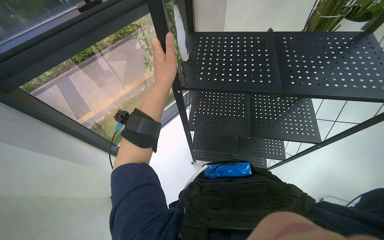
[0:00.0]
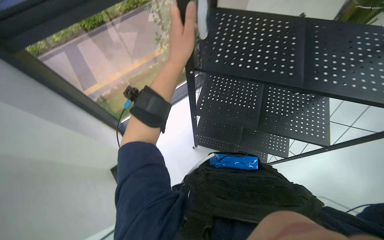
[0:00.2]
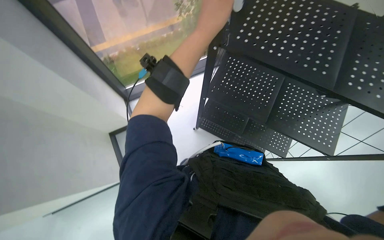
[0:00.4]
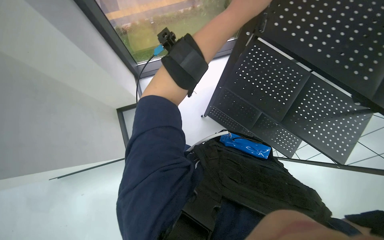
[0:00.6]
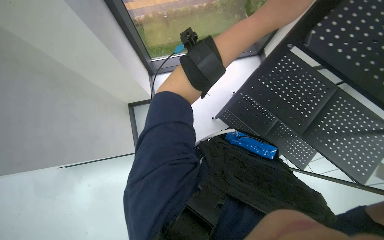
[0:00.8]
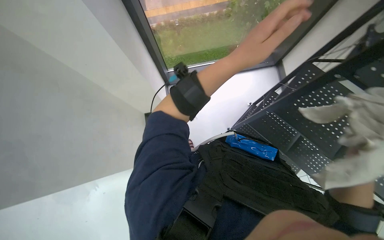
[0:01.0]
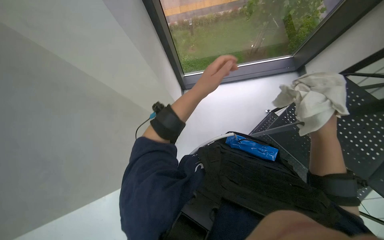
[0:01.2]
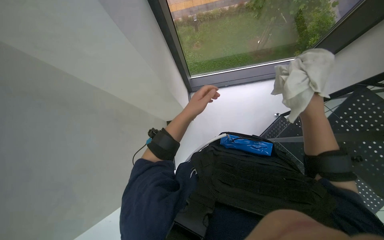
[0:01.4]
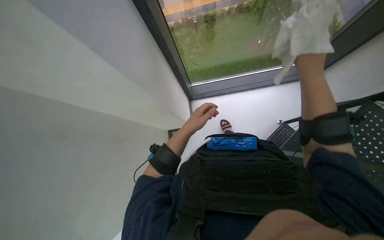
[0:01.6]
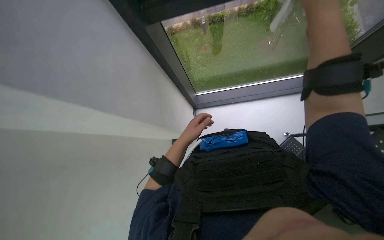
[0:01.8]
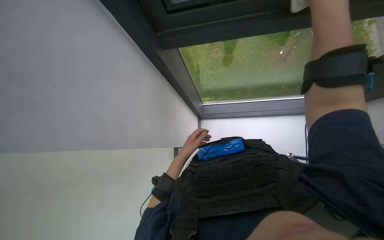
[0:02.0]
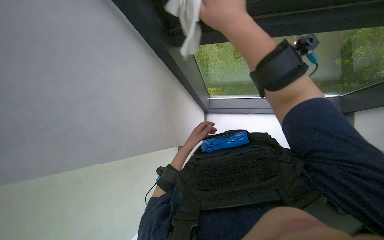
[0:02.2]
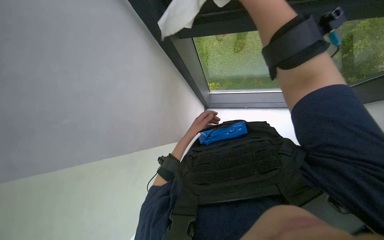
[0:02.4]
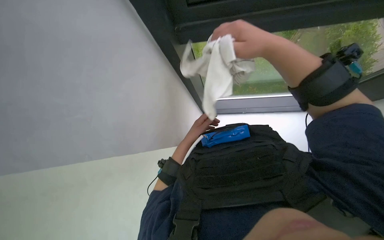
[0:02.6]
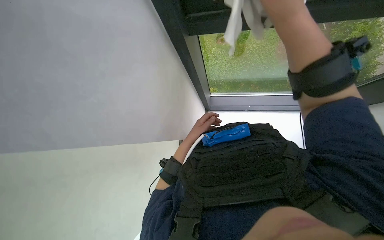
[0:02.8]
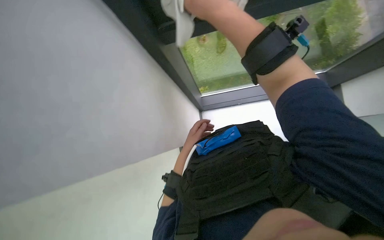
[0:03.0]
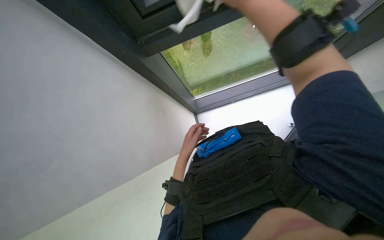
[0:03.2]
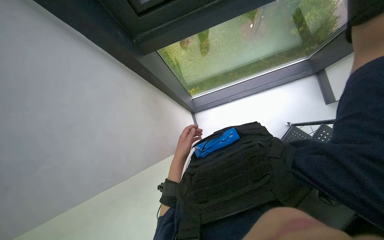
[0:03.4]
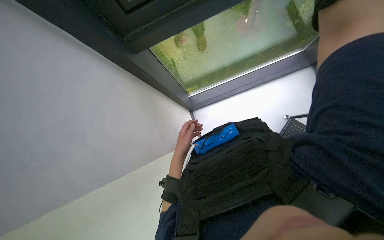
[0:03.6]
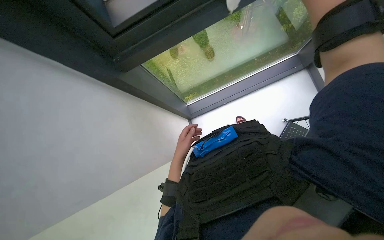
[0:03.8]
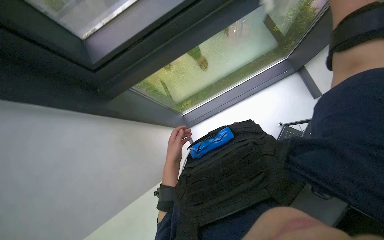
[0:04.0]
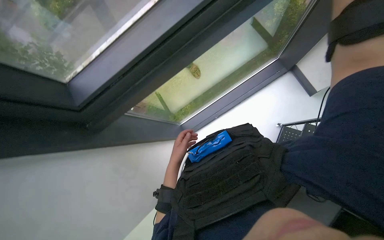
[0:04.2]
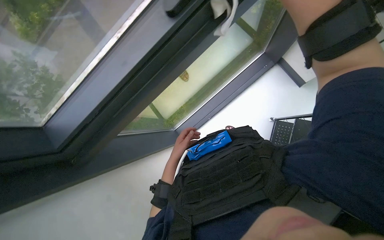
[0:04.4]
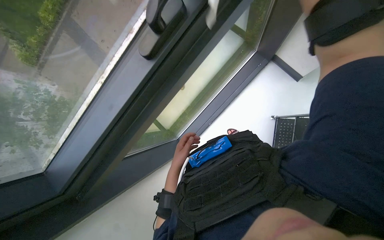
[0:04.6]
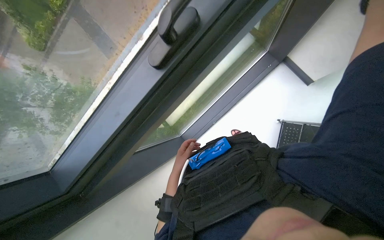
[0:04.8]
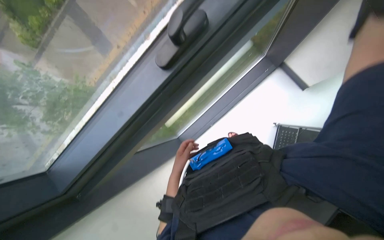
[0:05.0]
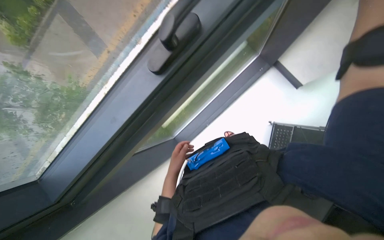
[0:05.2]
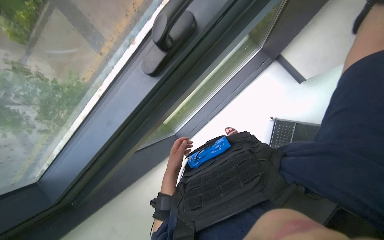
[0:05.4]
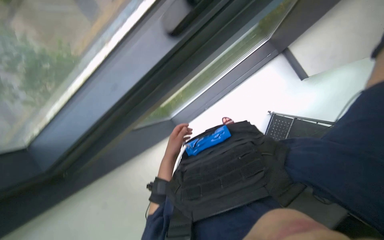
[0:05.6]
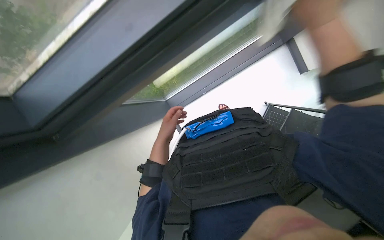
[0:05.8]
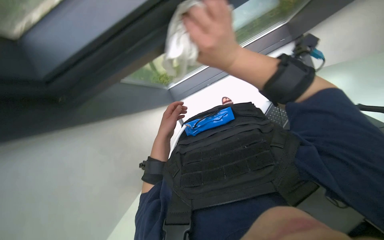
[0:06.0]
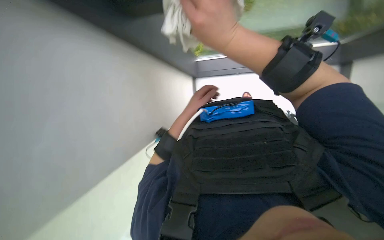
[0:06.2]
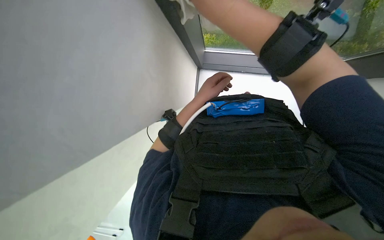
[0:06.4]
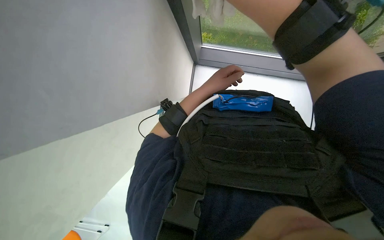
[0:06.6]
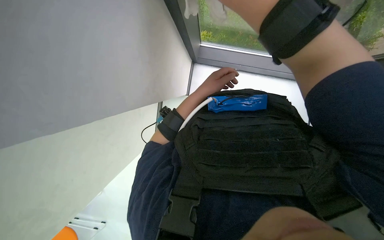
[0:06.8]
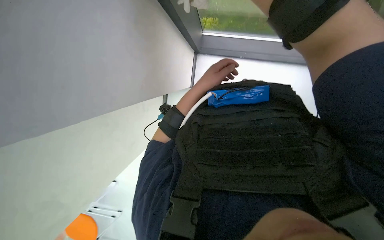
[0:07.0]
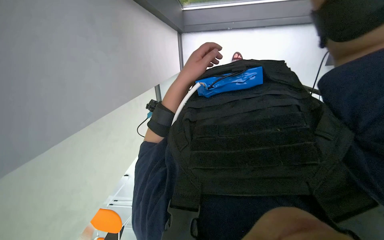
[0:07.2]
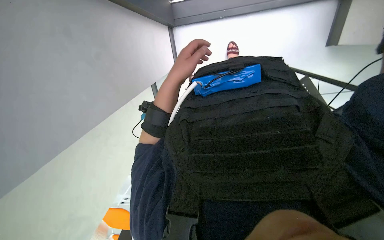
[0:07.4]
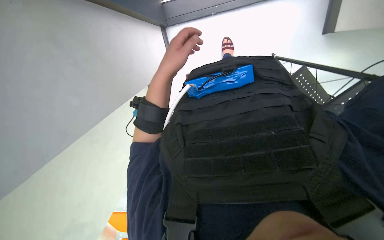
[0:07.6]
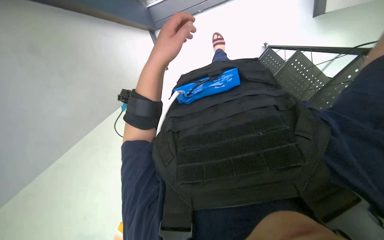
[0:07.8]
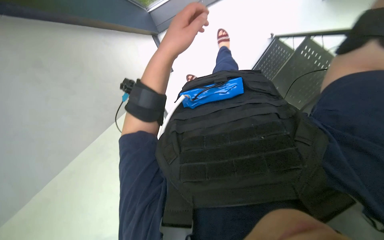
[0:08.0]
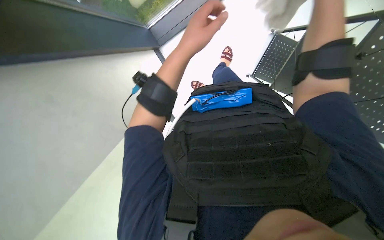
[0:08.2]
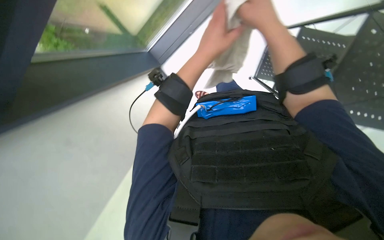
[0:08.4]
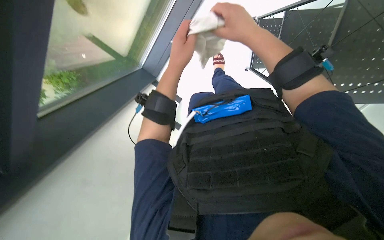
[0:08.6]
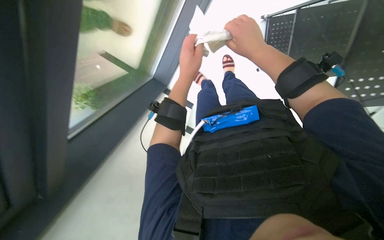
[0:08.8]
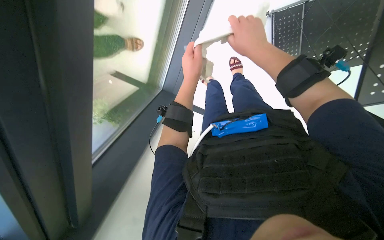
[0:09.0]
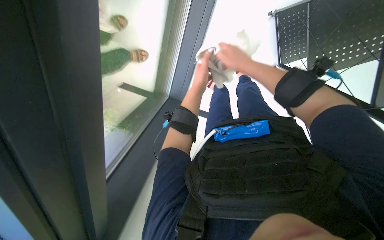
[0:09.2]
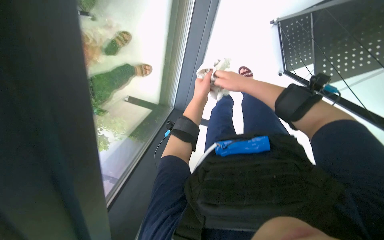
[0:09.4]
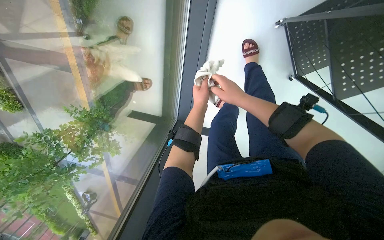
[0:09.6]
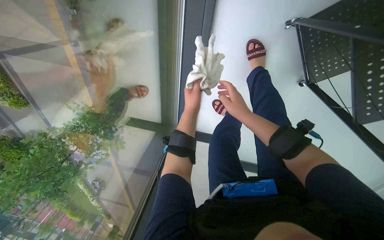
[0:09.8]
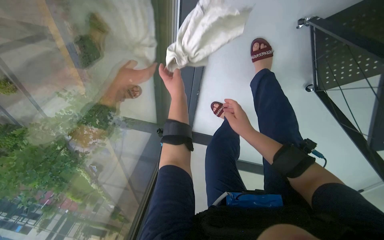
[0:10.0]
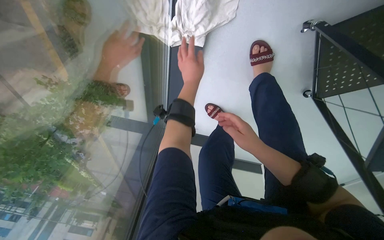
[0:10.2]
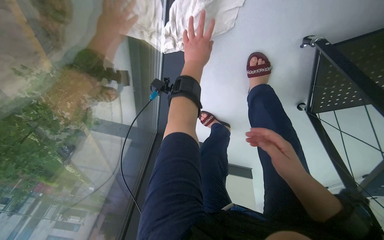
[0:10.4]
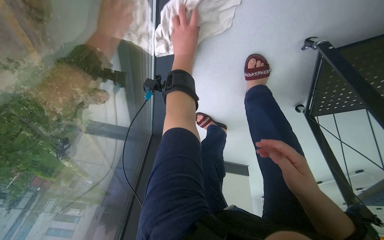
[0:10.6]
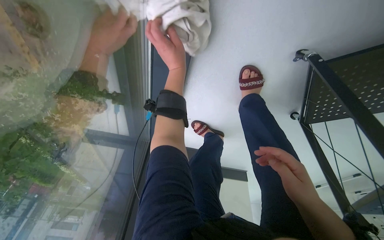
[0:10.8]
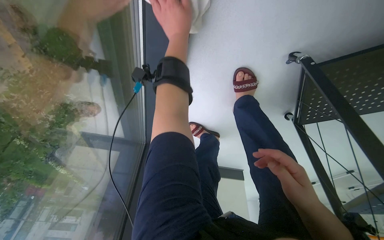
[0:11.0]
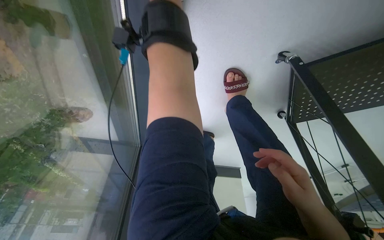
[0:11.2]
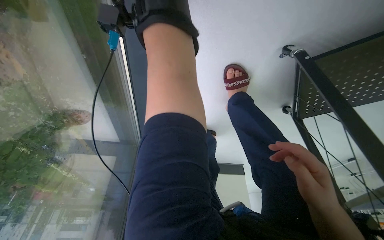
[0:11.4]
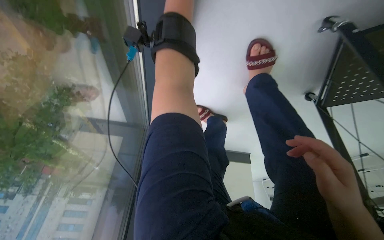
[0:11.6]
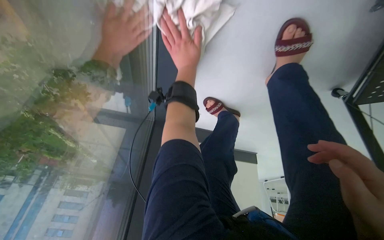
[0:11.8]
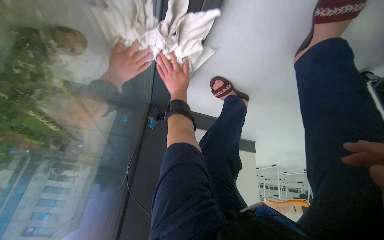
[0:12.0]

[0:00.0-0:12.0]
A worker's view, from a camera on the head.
Job: wiping surfaces.
The whole recording: Wiping window frame. The worker wipes the window frame with a white cloth.
0:00.0 to 0:01.6: The head turns to the left by roughly 35 degrees. The view tips downward by roughly 20 degrees.
0:04.4 to 0:06.0: The view tilts about 10 degrees downward.
0:06.0 to 0:07.6: The view tilts some 20 degrees downward.
0:07.6 to 0:09.0: The view tips upward by about 15 degrees.
0:09.0 to 0:10.4: The head travels some 40 cm.
0:10.4 to 0:12.0: The camera pitches downward, by some 15 degrees. The left hand travels farther from the camera by about 35 cm.

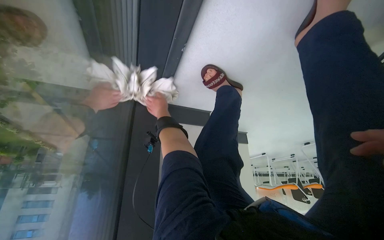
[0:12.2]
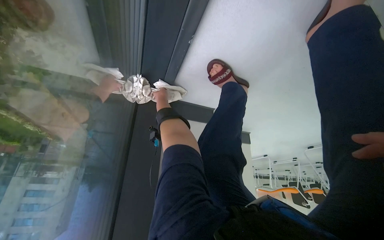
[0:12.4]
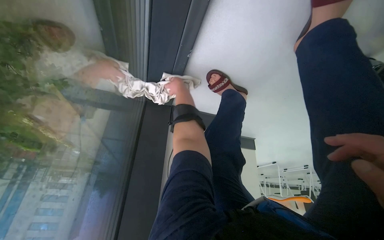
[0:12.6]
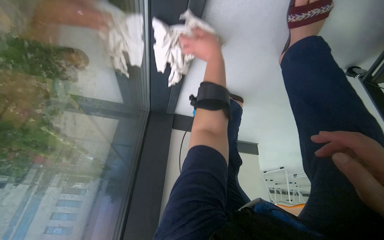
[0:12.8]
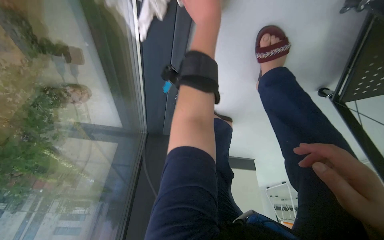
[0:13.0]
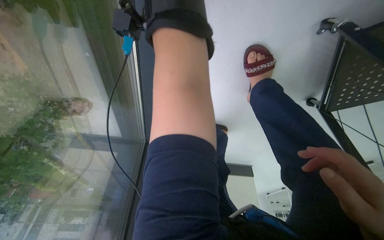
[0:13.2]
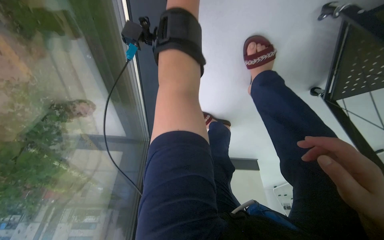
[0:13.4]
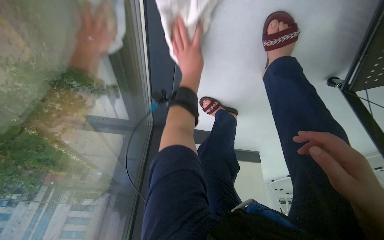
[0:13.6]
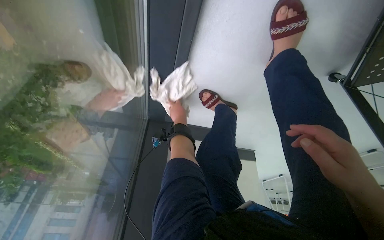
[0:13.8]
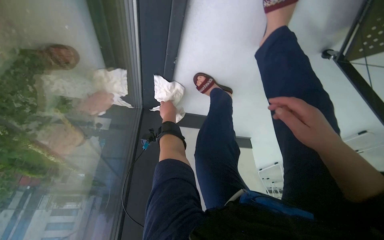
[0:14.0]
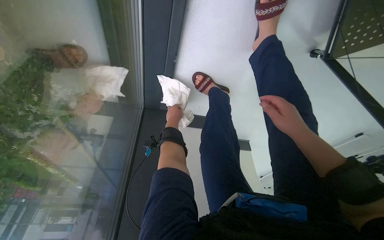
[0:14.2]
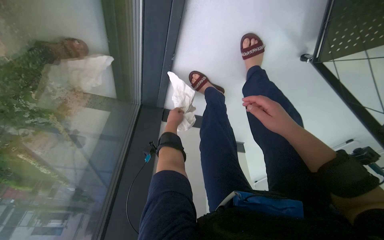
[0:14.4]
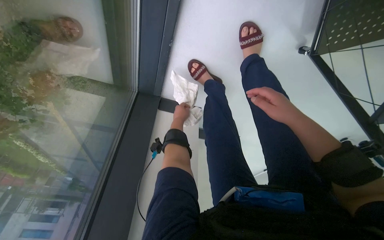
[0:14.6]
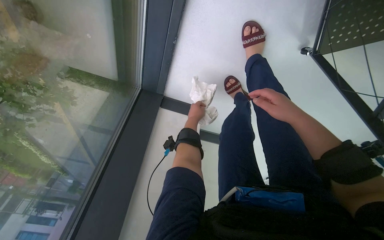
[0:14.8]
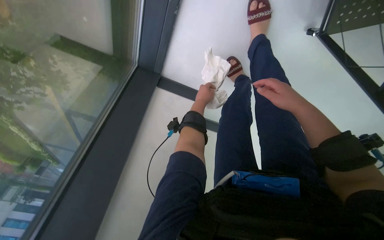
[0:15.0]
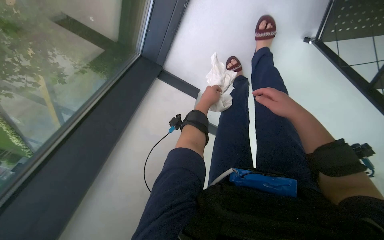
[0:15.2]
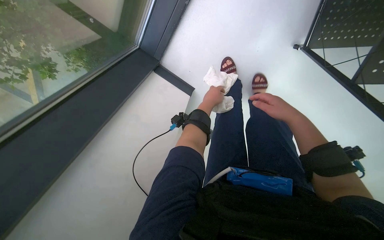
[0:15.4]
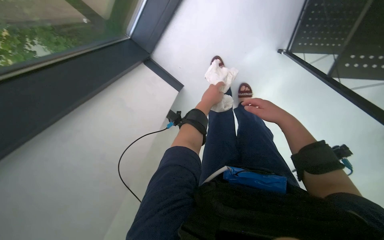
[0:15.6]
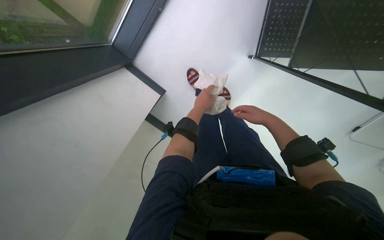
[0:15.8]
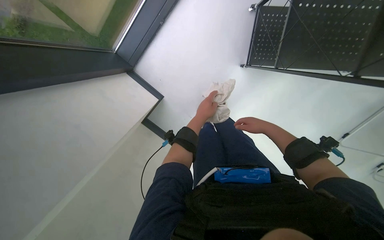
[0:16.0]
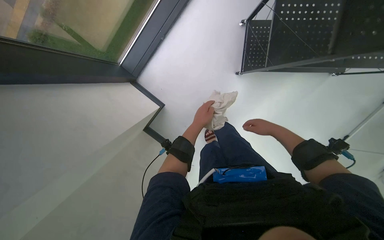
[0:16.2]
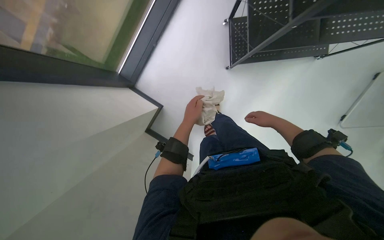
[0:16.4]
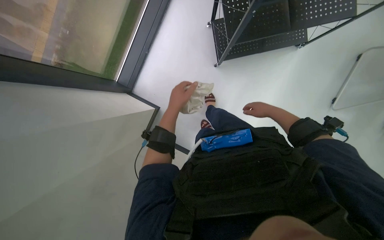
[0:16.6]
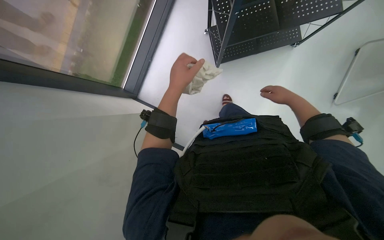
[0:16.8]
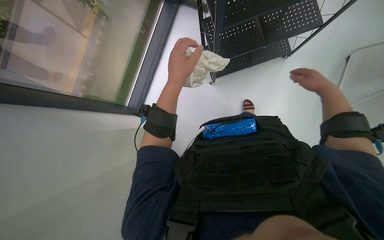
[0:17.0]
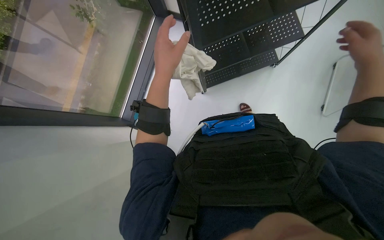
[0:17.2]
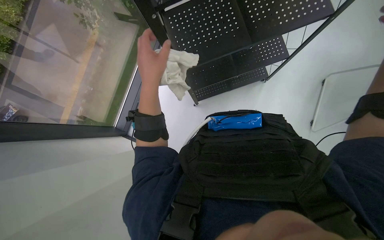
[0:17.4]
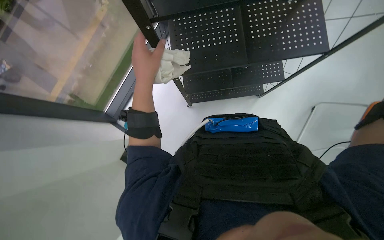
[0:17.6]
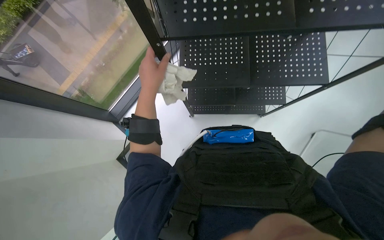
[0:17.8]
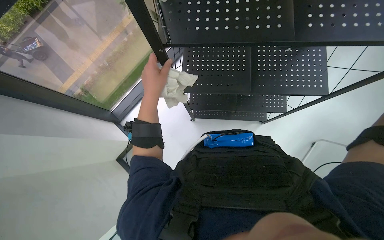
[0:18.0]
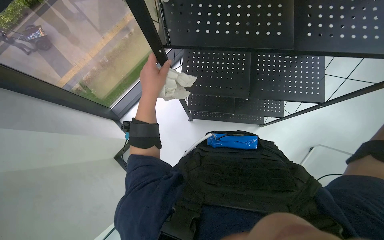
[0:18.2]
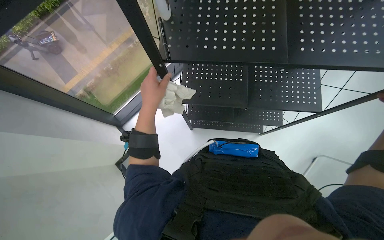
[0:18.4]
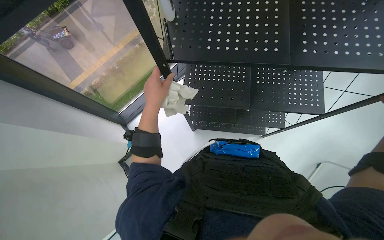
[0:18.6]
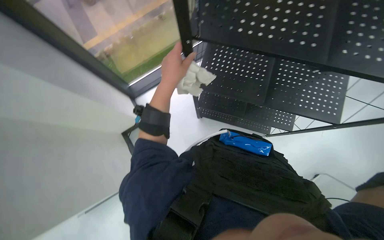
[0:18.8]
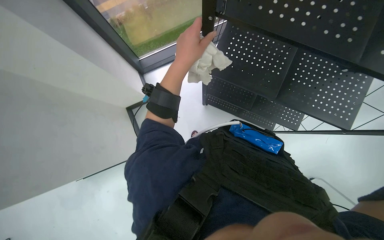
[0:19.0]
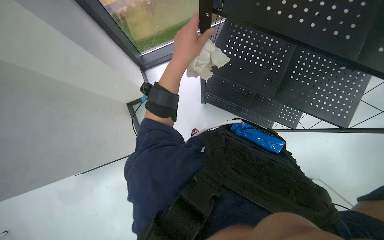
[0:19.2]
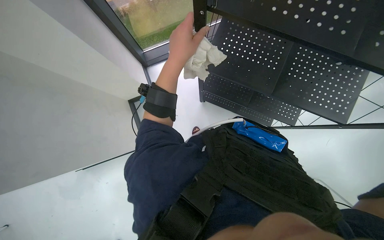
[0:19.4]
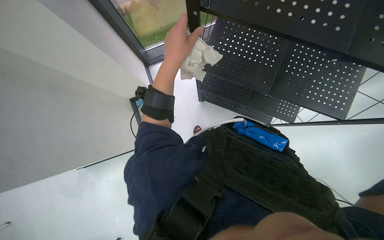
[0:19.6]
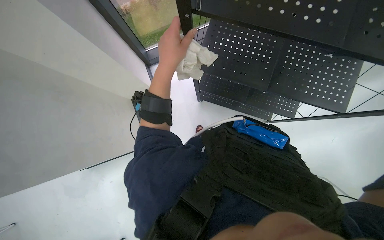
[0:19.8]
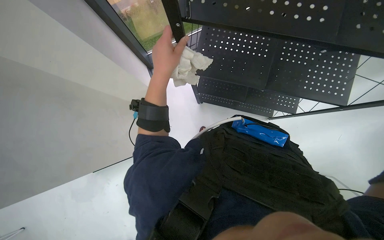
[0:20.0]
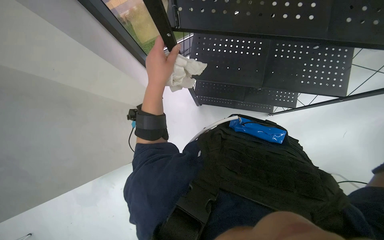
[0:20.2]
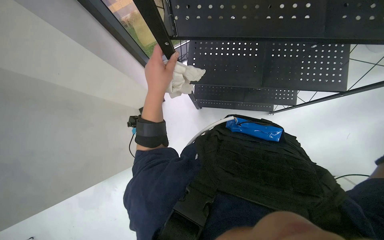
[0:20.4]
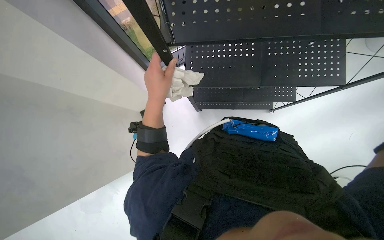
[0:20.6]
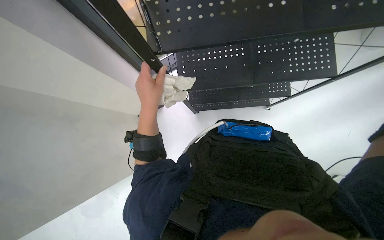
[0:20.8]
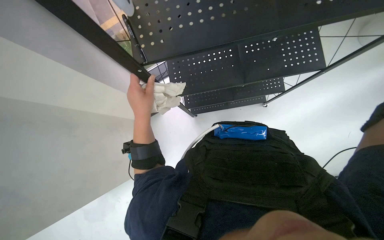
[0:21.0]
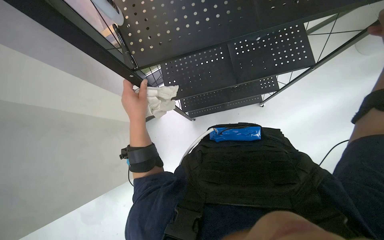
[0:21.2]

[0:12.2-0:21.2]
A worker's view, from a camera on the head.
Job: wiping surfaces.
The whole recording: Wiping window frame. The worker wipes the window frame with a white cloth.
0:12.2 to 0:13.8: The left hand goes nearer and farther, approximately 35 cm each way, reversing 2 times.
0:13.8 to 0:15.2: The wearer moves about 40 cm.
0:15.2 to 0:16.6: The right hand goes roughly 25 cm to the right and farther from the camera.
0:16.6 to 0:18.2: The camera pitches upward, by roughly 10 degrees. The left hand heads nearer to the camera, covering about 20 cm.
0:19.8 to 0:21.2: The scene turns roughly 30 degrees counterclockwise in the picture.
